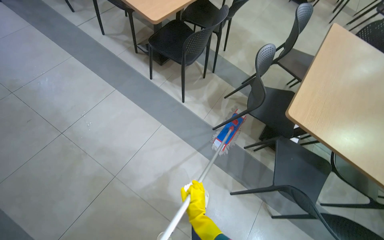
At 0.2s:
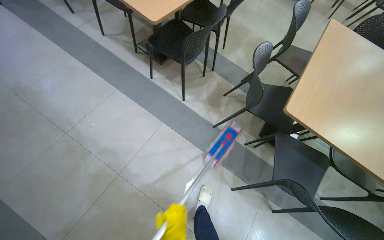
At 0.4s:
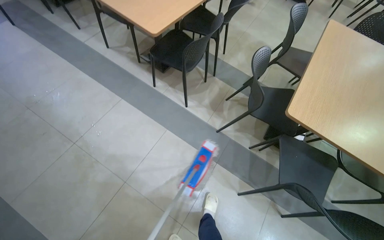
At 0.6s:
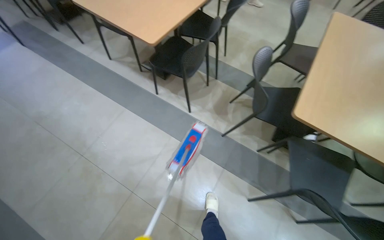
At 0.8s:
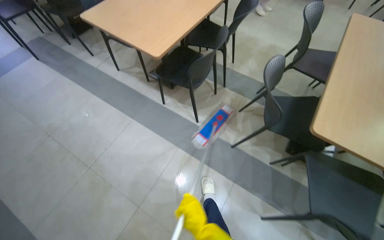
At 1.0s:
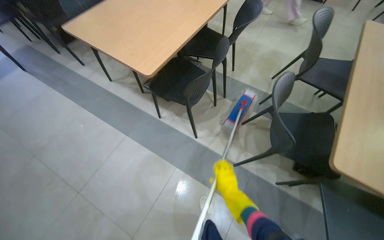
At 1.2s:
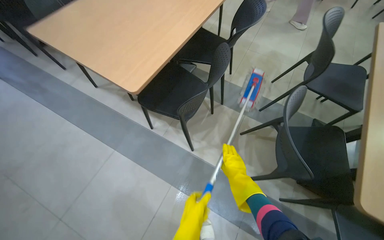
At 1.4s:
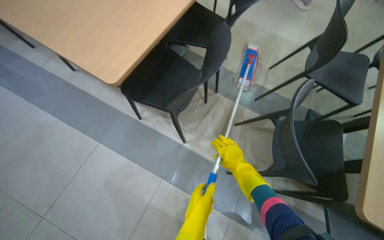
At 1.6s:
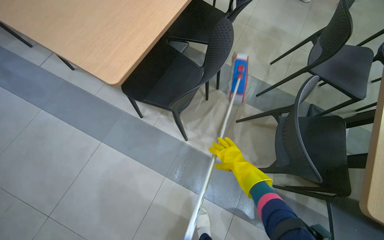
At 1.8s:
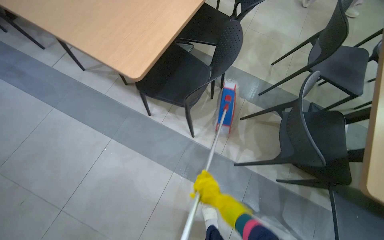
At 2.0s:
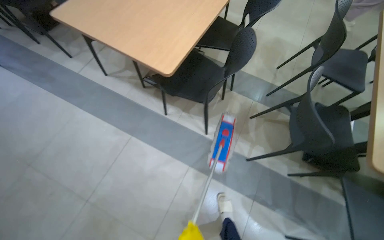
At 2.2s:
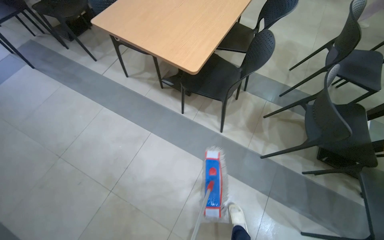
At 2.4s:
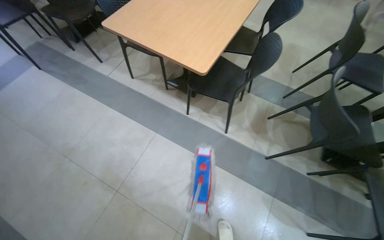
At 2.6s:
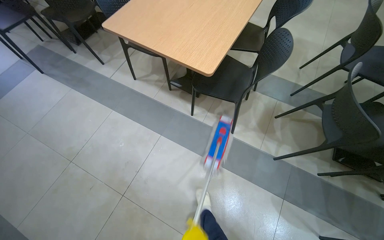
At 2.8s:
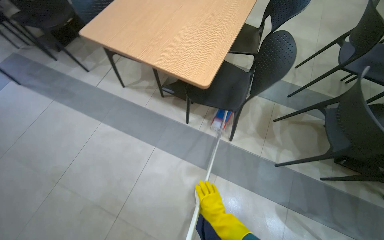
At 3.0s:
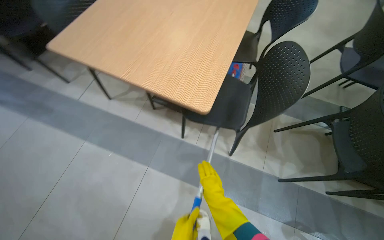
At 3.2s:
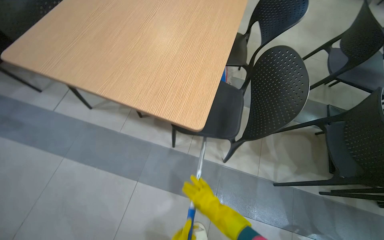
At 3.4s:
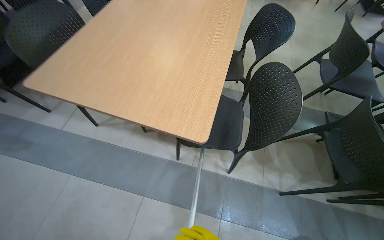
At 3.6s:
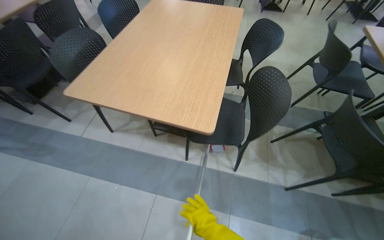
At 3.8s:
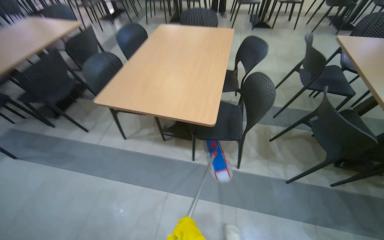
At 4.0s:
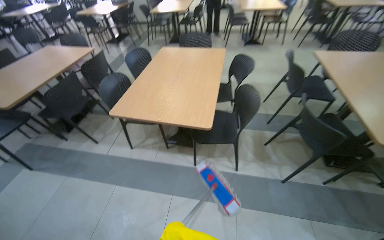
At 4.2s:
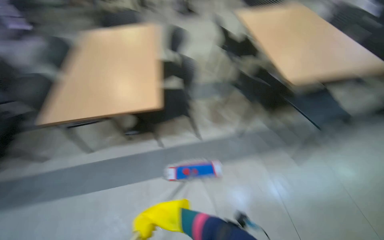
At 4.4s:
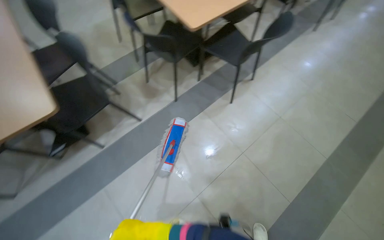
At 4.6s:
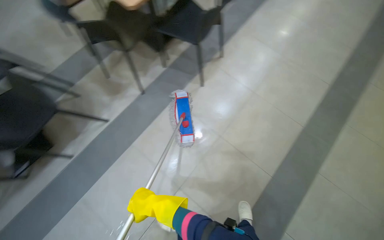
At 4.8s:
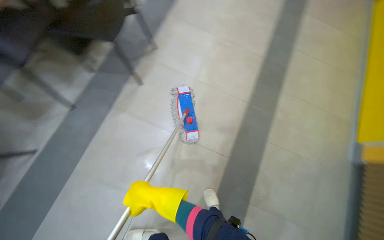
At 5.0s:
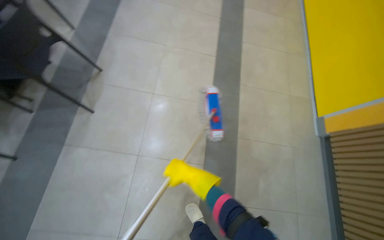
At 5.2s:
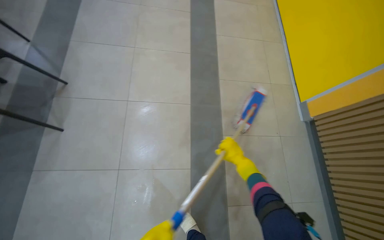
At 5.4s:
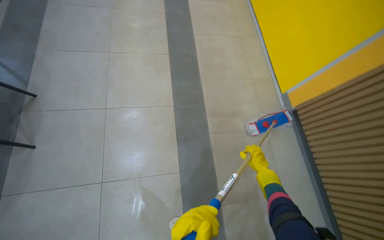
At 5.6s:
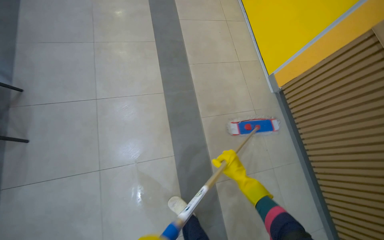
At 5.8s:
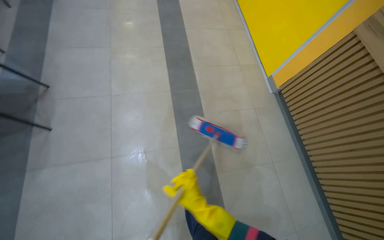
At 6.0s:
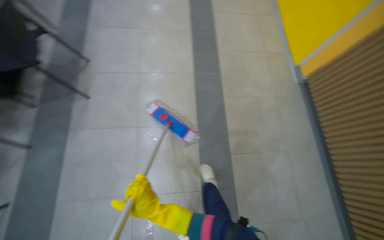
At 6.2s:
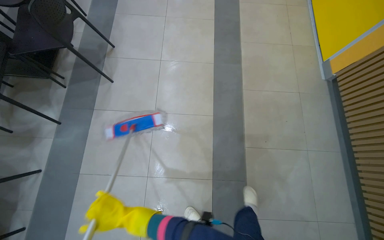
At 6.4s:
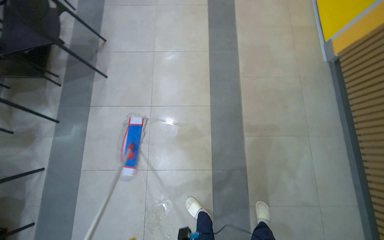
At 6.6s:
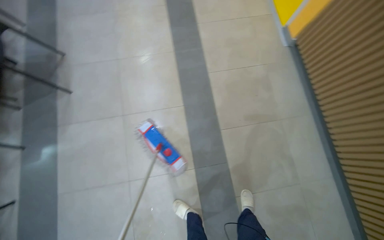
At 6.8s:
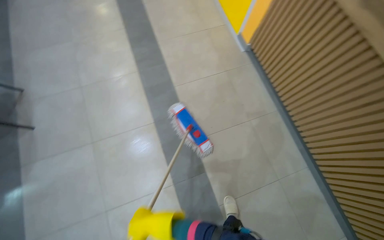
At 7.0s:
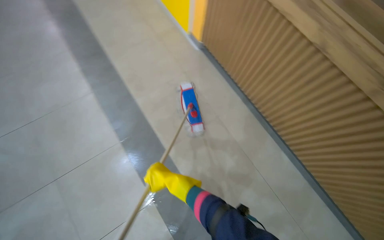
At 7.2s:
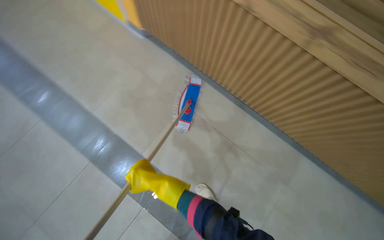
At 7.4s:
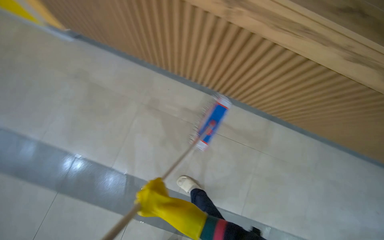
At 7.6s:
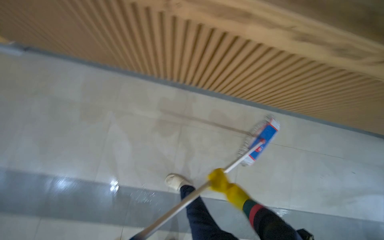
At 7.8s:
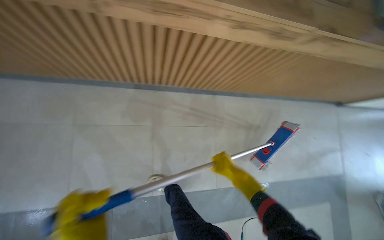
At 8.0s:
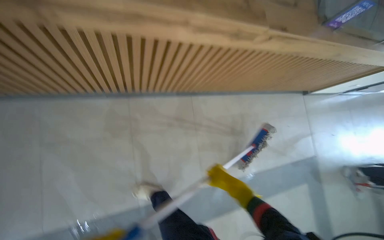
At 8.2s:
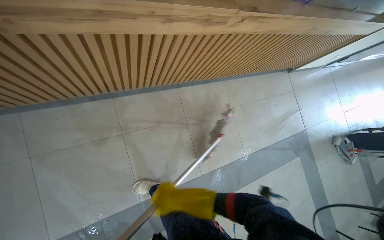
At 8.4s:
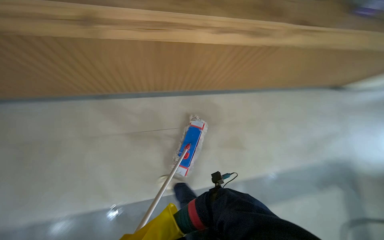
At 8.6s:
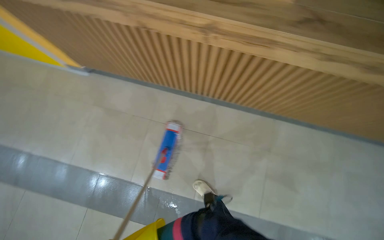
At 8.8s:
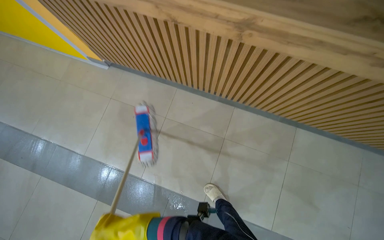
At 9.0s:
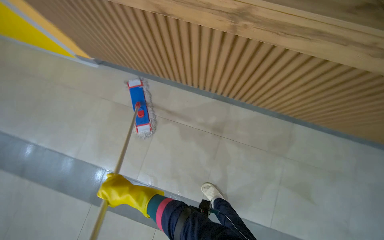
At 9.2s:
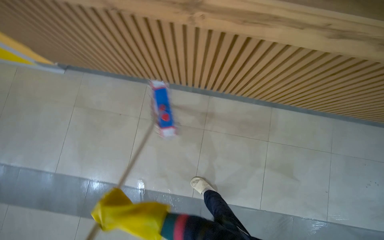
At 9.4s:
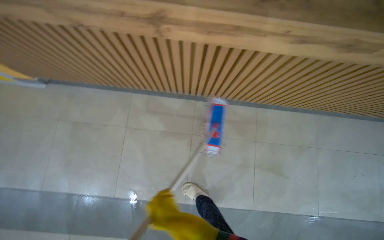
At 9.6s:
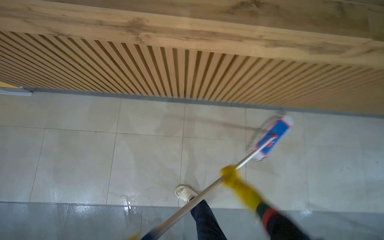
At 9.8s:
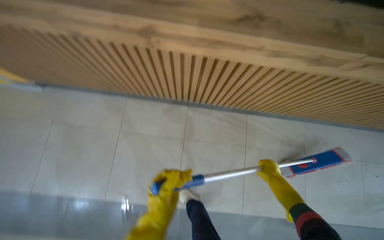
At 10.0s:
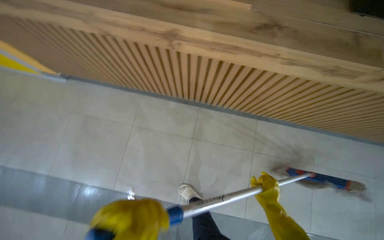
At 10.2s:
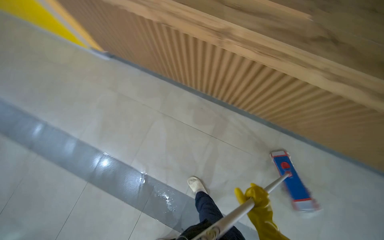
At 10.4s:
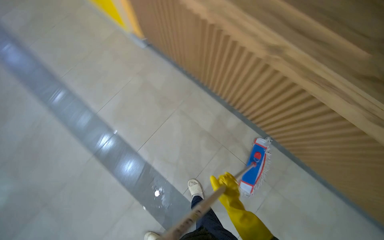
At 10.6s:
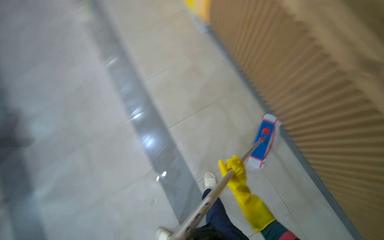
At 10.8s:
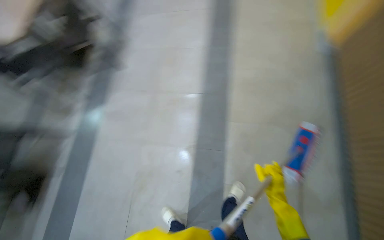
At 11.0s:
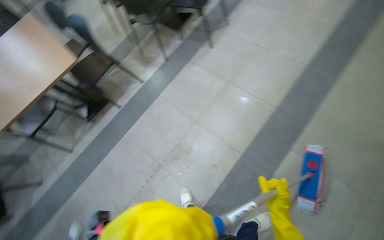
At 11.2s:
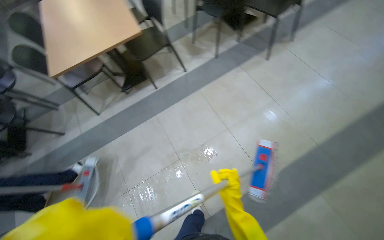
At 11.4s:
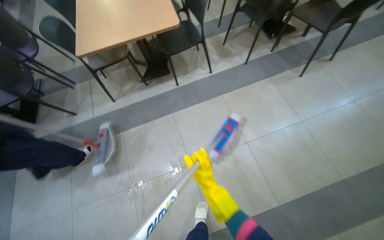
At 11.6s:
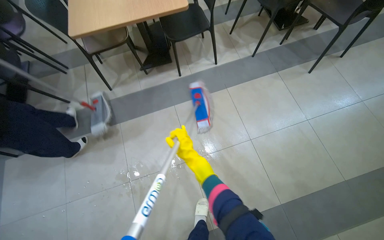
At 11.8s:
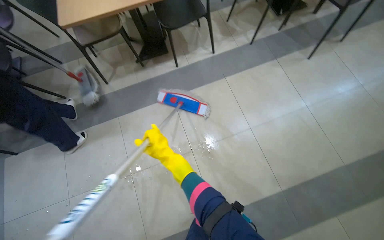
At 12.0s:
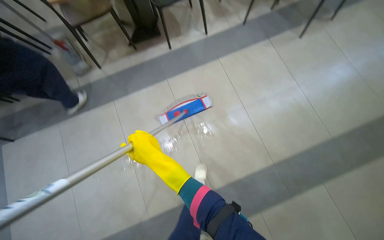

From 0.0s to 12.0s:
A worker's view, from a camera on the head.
Job: mopping floor.
The whole recording: Mopping cafeteria floor. The worker mops the floor in the cafeteria area, moving around tables and wringing the mop.
From 0.0s to 1.6s: The camera travels some 60 cm.
From 3.0s to 4.4s: The camera is carried roughly 50 cm. The head turns to the right by approximately 30 degrees. The view tilts about 15 degrees upward.
From 4.4s to 6.0s: The head turns to the right by some 45 degrees.
From 10.4s to 12.0s: The head travels approximately 90 cm. The wearer looks some 80 degrees further to the left. The view tips downward by some 15 degrees.

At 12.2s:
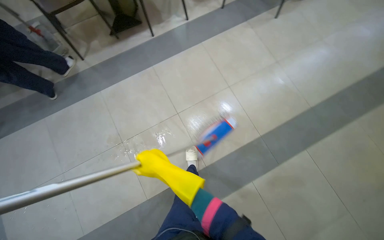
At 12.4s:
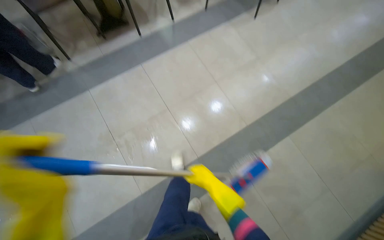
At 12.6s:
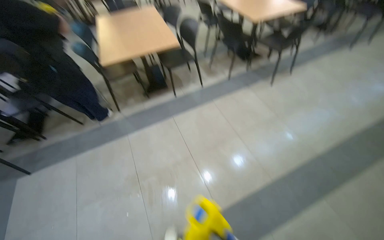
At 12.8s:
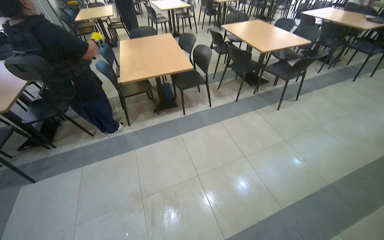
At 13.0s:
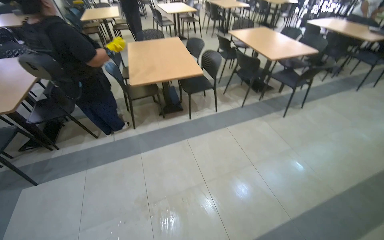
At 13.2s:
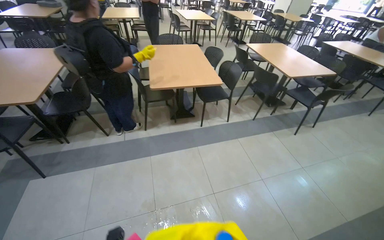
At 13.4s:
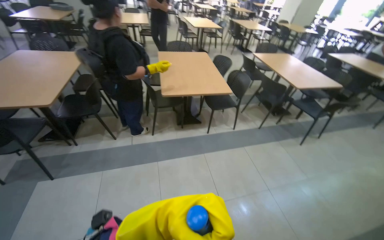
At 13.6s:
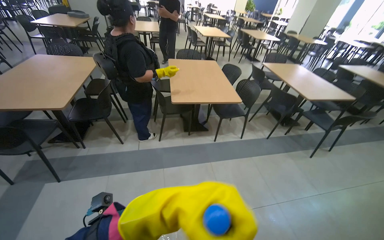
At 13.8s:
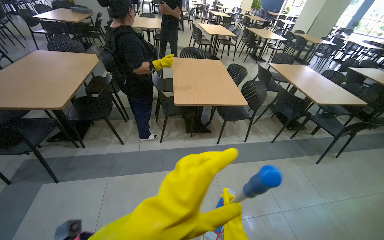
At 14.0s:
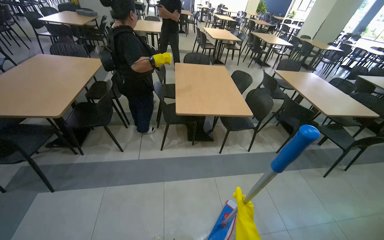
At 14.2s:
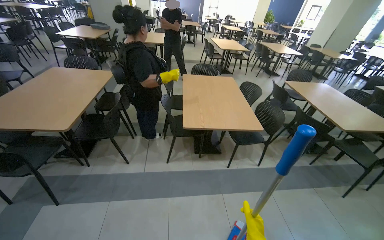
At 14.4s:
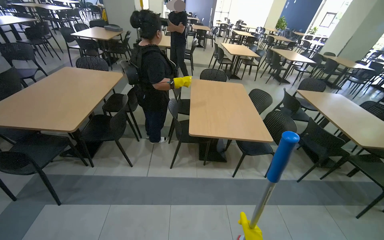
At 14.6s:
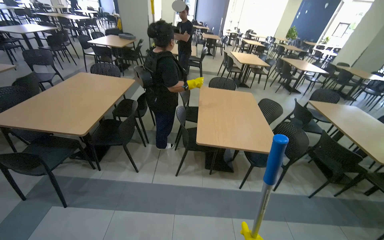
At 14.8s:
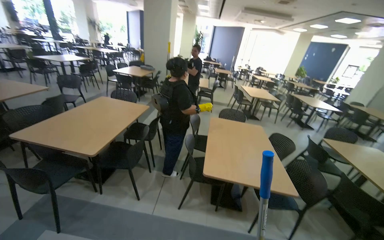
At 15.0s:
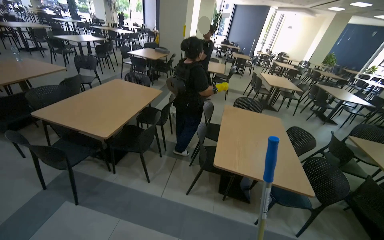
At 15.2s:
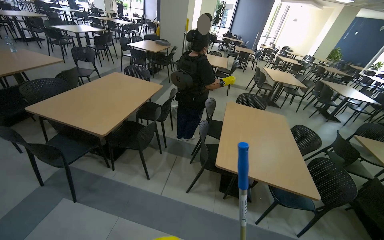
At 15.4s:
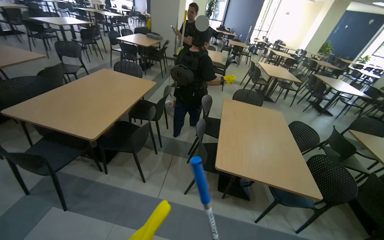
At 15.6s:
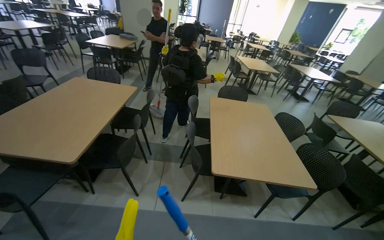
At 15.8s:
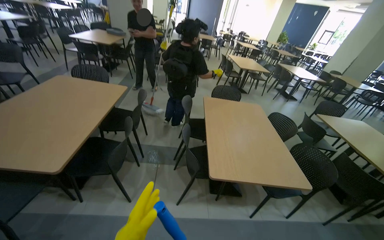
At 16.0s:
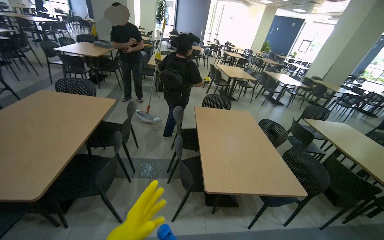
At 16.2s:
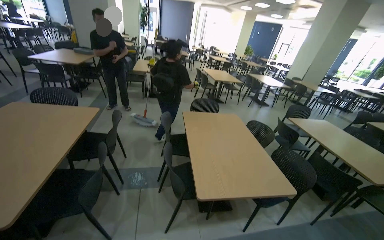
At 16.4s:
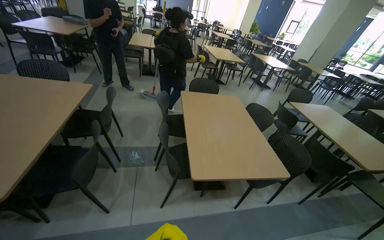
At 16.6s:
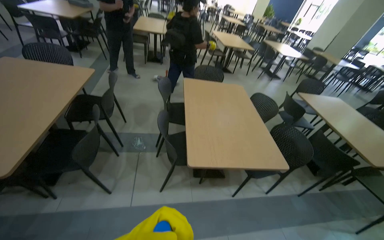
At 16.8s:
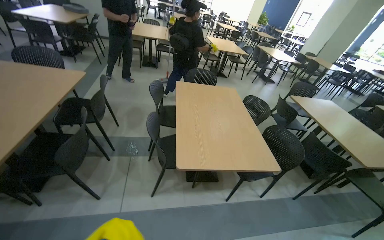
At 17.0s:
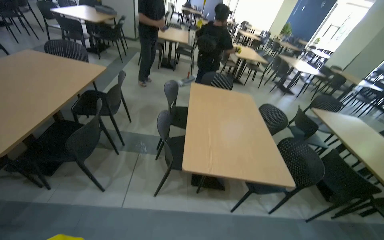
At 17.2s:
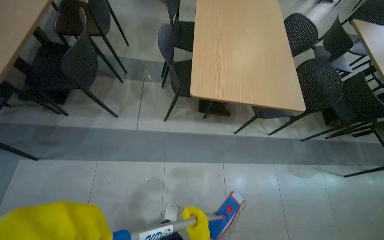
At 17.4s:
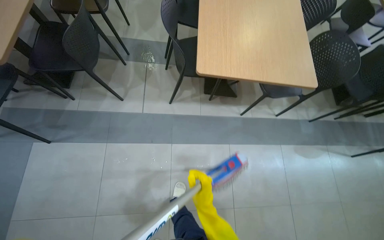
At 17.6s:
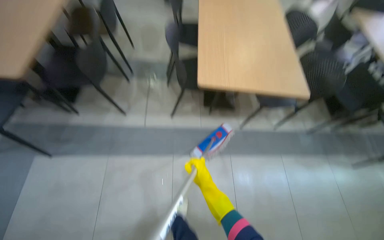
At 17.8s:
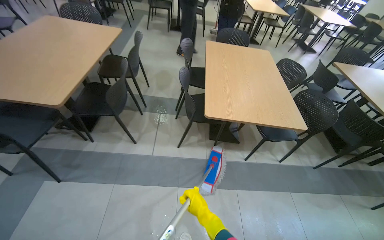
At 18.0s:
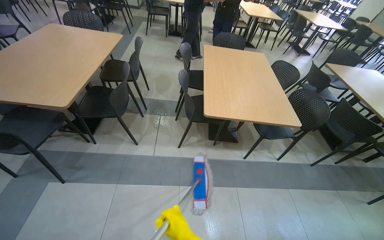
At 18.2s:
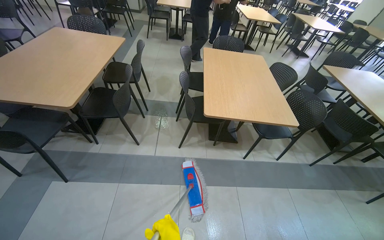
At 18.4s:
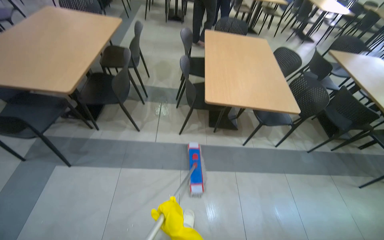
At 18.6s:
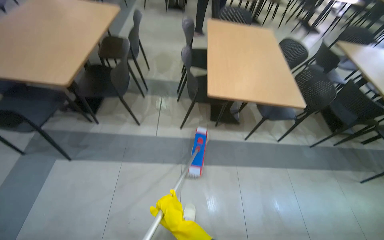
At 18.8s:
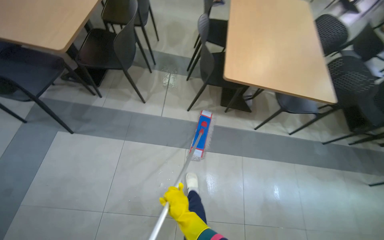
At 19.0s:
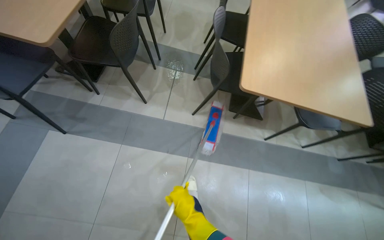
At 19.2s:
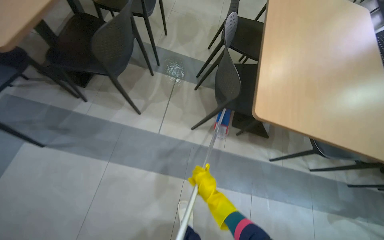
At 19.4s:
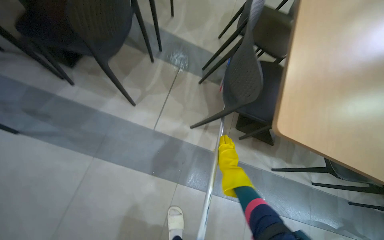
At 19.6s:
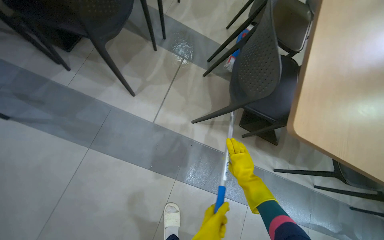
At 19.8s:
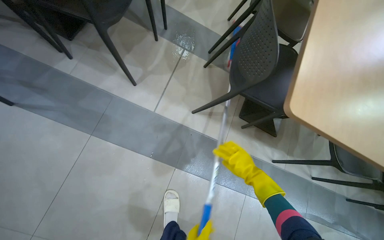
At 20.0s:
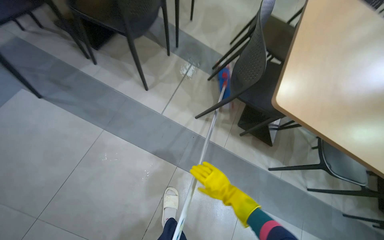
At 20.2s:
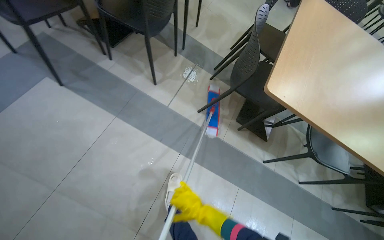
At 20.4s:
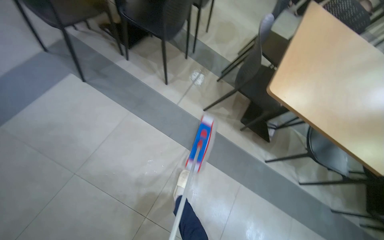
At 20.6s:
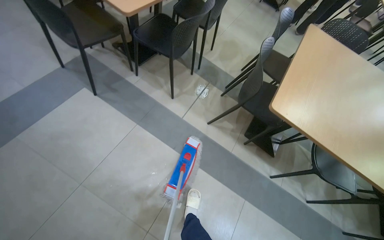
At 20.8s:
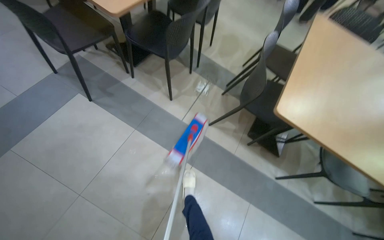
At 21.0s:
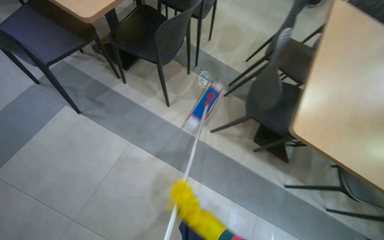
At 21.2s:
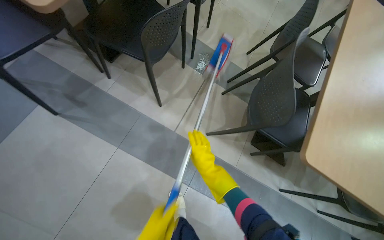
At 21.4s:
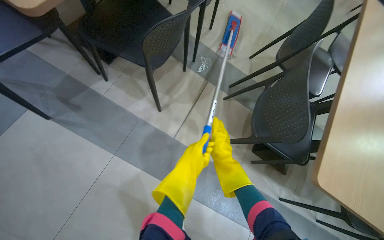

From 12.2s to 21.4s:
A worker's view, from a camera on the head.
Job: mopping floor.
The whole recording: Mopping cafeteria floor. The worker mops the floor in the cafeteria area, moving around tables and wringing the mop.
From 12.2s to 13.8s: The head travels roughly 60 cm. The wearer looks roughly 35 degrees further upward.
From 13.8s to 15.2s: The wearer's head swings roughly 25 degrees to the left.
From 15.2s to 16.8s: The head rotates about 20 degrees to the right.
From 18.4s to 19.8s: The camera travels about 70 cm. The wearer looks some 20 degrees further downward.
